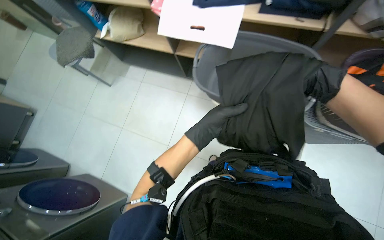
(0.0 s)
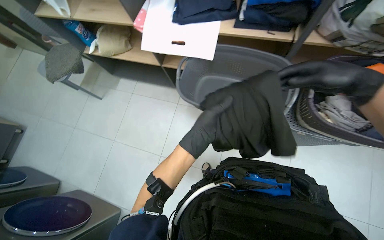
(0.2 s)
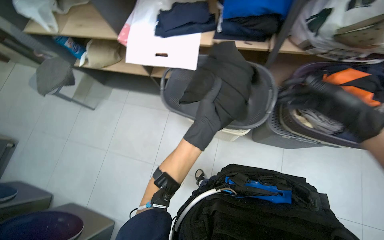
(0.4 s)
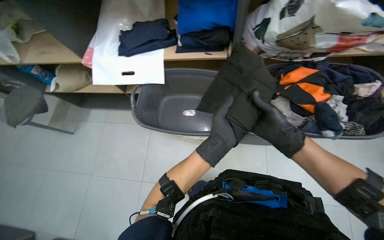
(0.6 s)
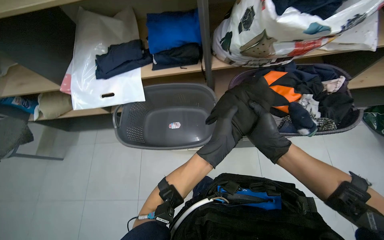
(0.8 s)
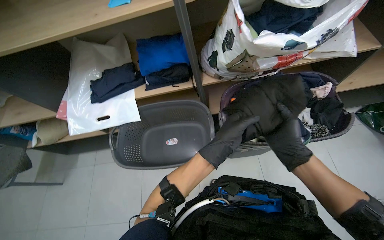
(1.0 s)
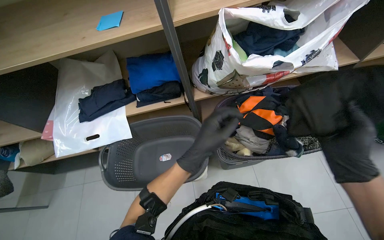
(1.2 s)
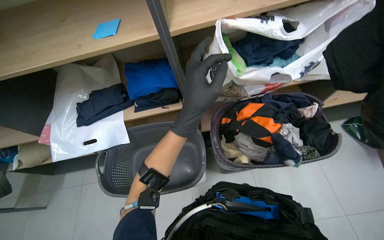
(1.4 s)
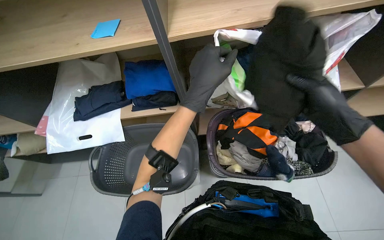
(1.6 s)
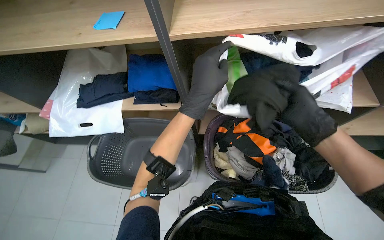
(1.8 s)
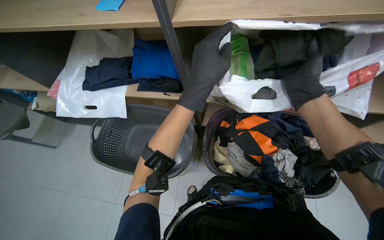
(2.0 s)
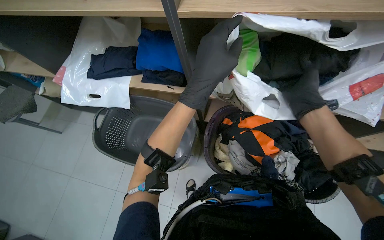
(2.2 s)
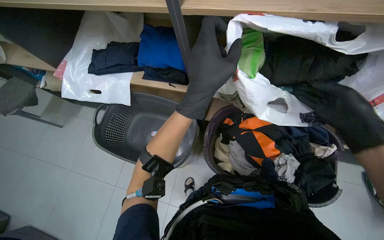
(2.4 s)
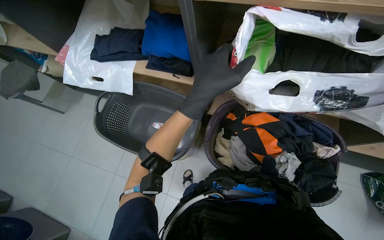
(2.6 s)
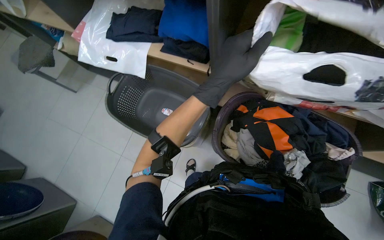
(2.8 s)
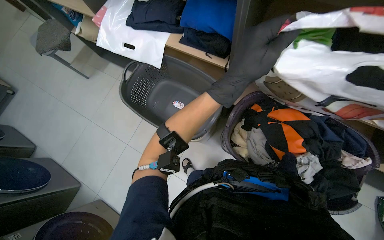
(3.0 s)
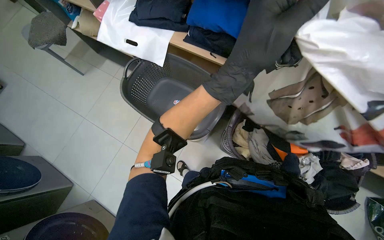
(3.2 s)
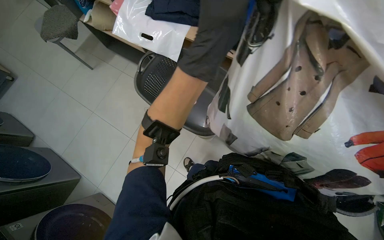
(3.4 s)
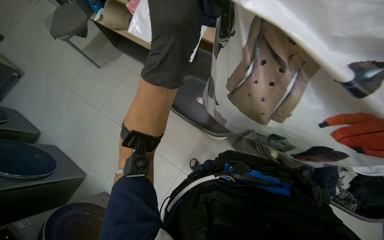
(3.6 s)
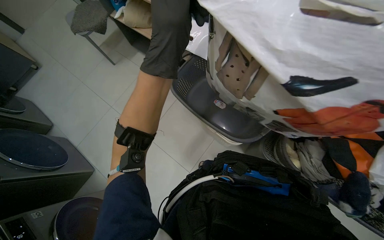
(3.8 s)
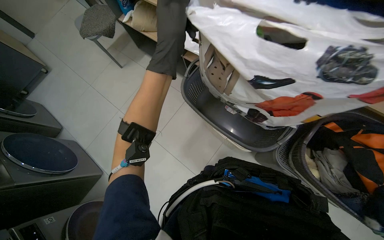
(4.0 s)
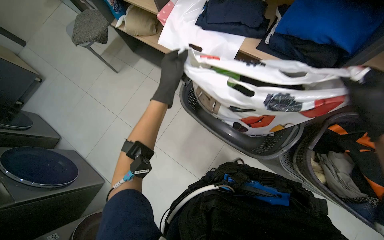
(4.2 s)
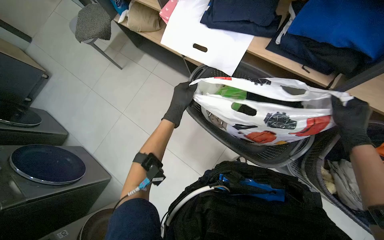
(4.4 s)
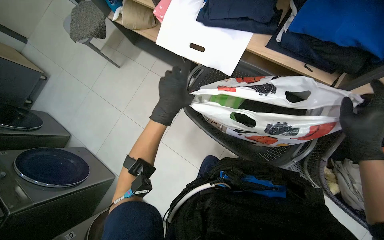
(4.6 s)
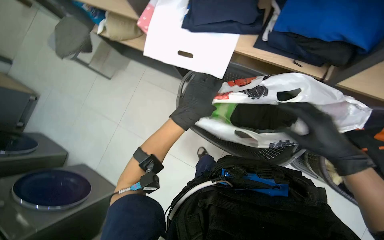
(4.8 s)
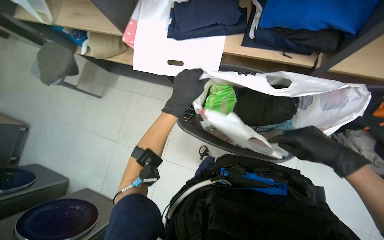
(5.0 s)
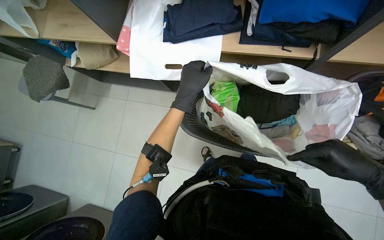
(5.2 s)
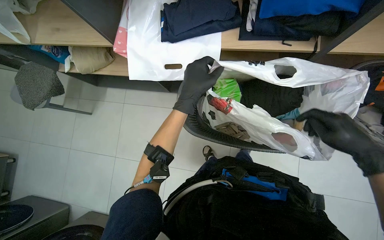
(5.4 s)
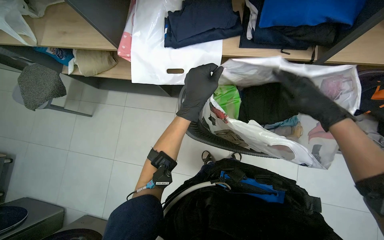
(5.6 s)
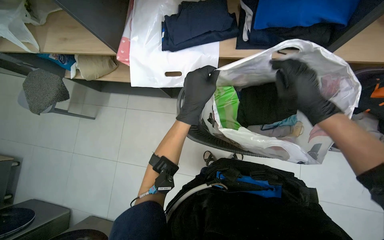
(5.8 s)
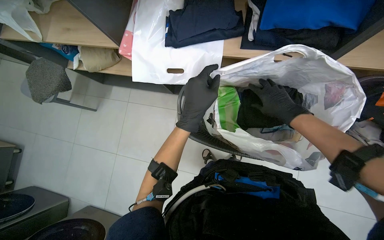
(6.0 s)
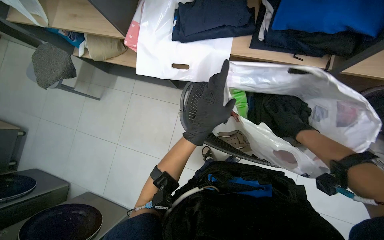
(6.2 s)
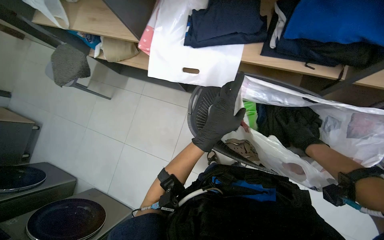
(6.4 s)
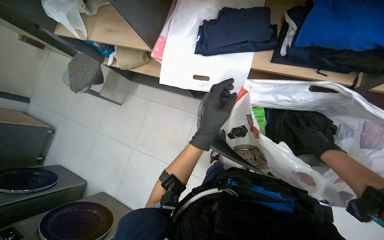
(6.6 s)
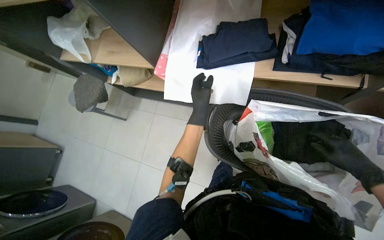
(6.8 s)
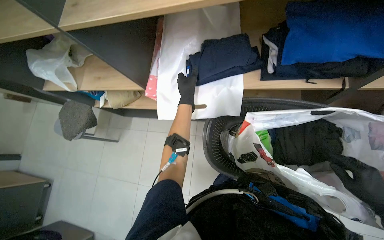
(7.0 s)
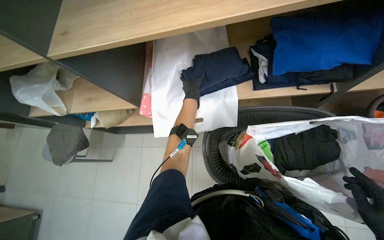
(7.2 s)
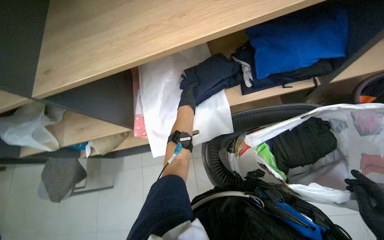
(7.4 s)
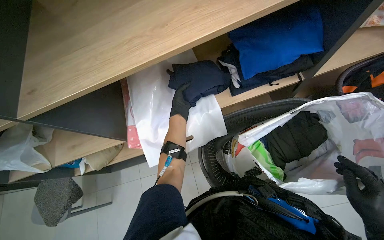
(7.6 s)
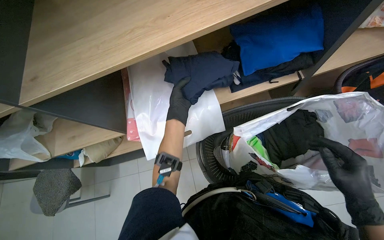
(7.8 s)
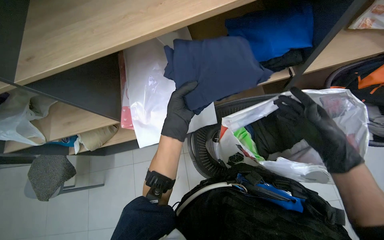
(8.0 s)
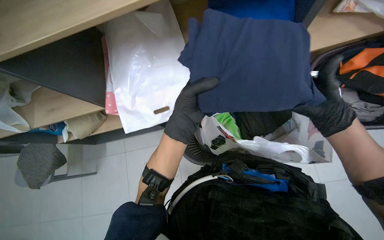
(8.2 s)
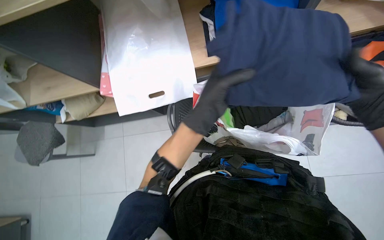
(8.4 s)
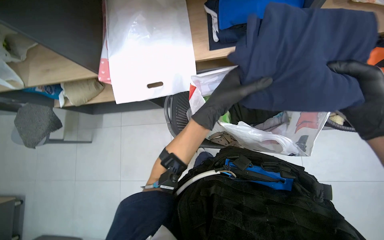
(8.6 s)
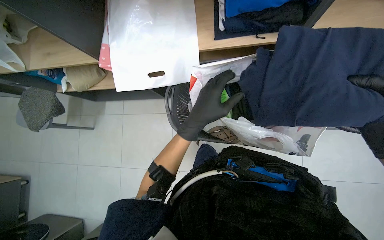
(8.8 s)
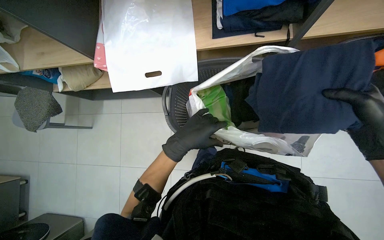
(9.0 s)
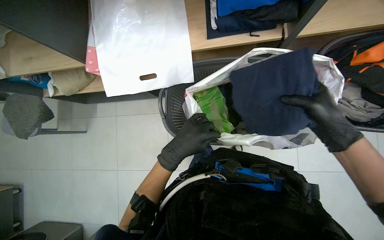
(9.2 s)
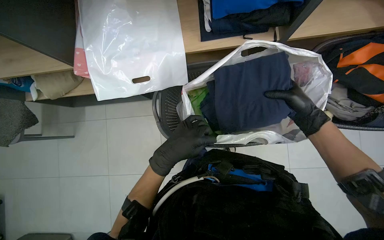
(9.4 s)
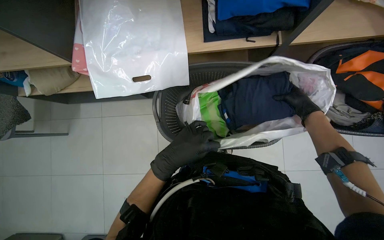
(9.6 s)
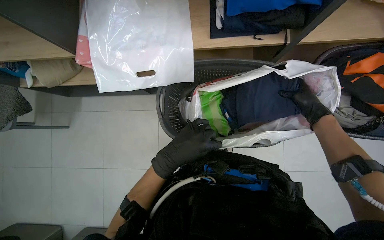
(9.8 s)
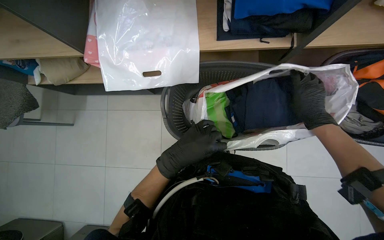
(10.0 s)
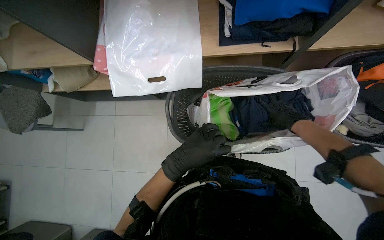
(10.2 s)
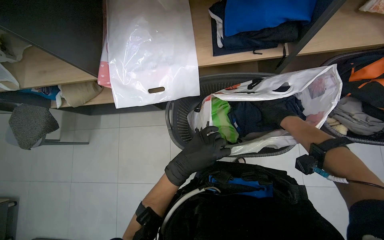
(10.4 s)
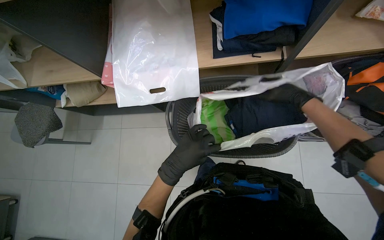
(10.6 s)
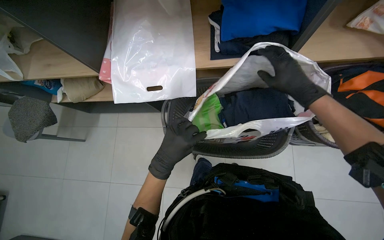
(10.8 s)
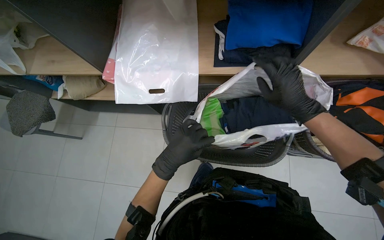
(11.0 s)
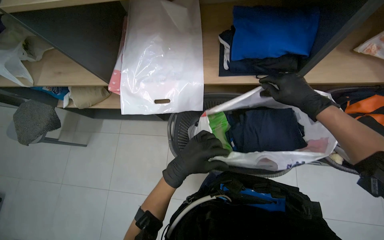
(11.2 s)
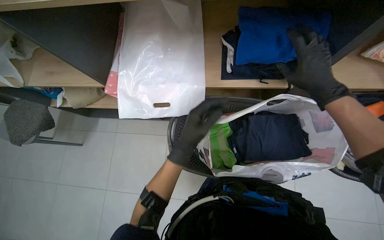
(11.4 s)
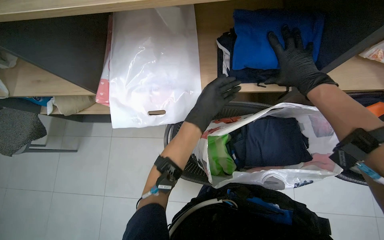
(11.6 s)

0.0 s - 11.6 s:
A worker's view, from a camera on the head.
Job: managing laundry.
The whole recording: Folding and sorting laundry. The worker folds various garments and places them into a basket, bag, or onto a shelf.
0.0 s - 1.4 s: The view tilts approximately 20 degrees upward. The scene rotates counterclockwise by about 25 degrees.
1.4 s - 2.8 s: The head turns to the left by approximately 30 degrees. The camera pitches downward, by approximately 15 degrees.
2.8 s - 4.4 s: The left hand heads to the left and farther from the camera, covering roughly 50 cm.
4.4 s - 5.8 s: Everything in view rotates some 25 degrees counterclockwise. The left hand shifts some 10 cm nearer to the camera. The right hand travels to the left by approximately 15 cm.
5.8 s - 7.2 s: The left hand goes approximately 40 cm up the picture and farther from the camera.
7.2 s - 8.8 s: The left hand shifts roughly 40 cm nearer to the camera and down the picture.
10.2 s - 11.6 s: The hands both shift up the picture by roughly 25 cm. The right hand goes nearer to the camera and returns, some 15 cm each way.

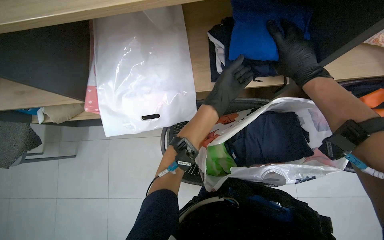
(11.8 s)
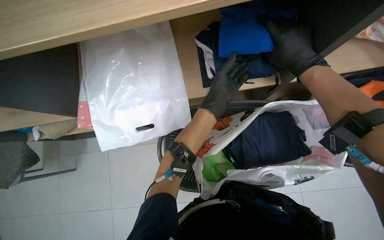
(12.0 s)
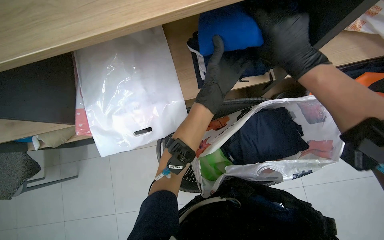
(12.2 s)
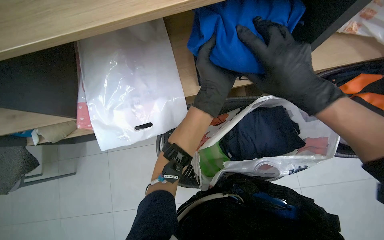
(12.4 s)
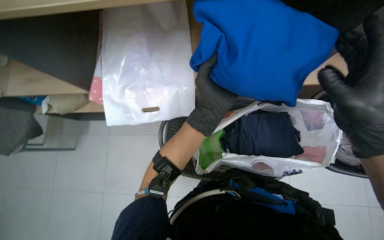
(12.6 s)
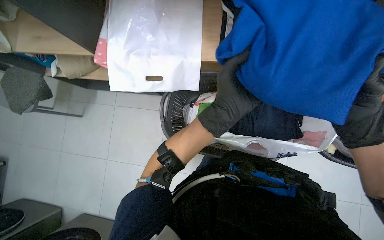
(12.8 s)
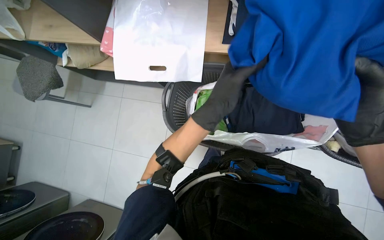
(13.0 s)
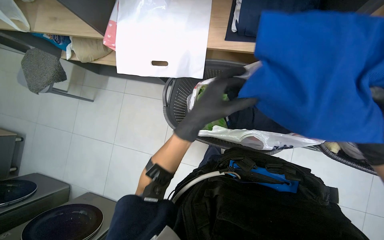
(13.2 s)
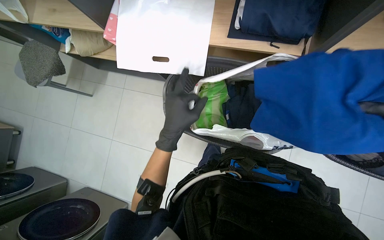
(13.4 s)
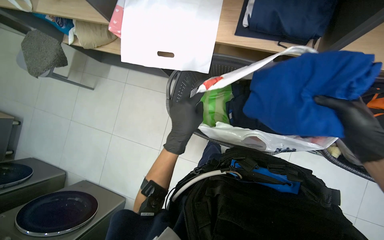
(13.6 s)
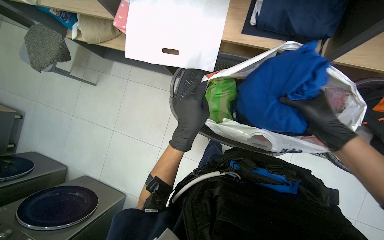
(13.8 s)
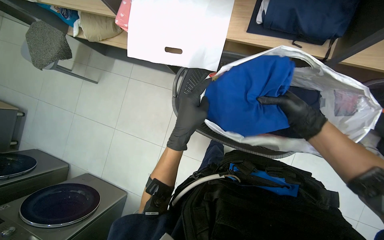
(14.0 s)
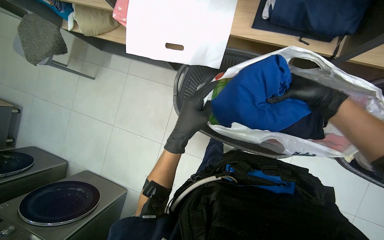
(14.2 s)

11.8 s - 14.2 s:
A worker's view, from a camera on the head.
Job: managing laundry.
The whole recording: Folding and sorting laundry. The worker folds various garments and places them into a basket, bag, or onto a shelf.
11.8 s - 13.0 s: The left hand moves down the picture and nearer to the camera, roughly 20 cm.
13.0 s - 14.2 s: The left hand heads to the left, covering approximately 15 cm.

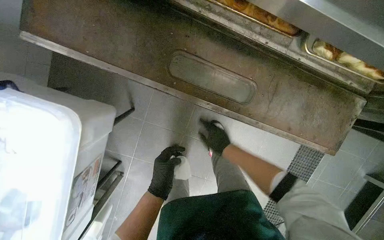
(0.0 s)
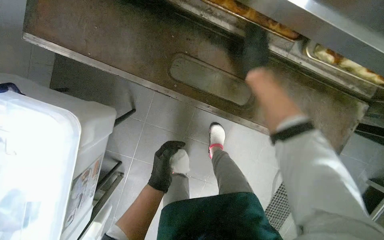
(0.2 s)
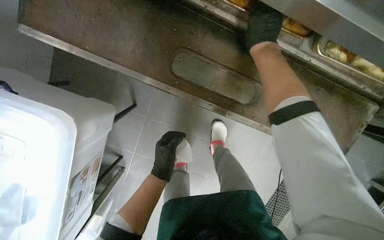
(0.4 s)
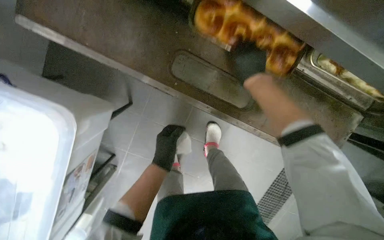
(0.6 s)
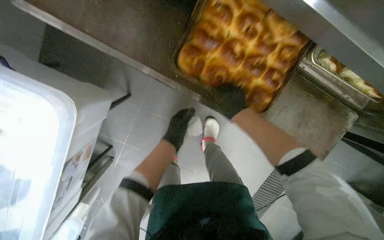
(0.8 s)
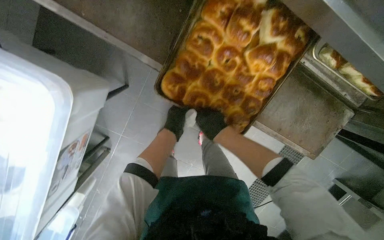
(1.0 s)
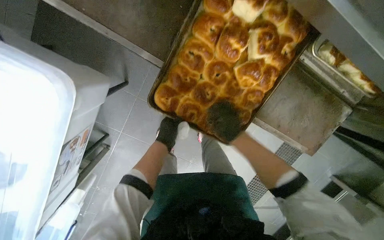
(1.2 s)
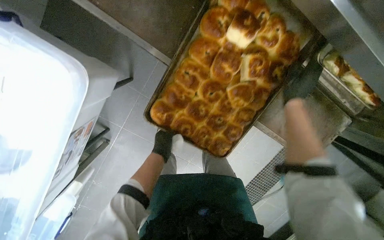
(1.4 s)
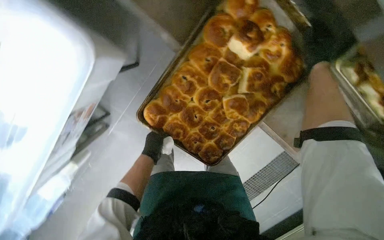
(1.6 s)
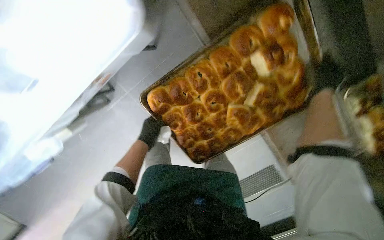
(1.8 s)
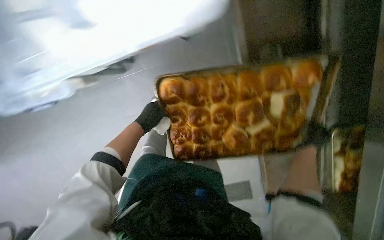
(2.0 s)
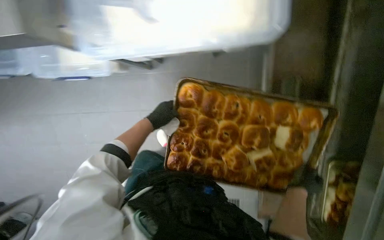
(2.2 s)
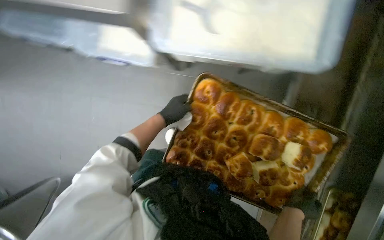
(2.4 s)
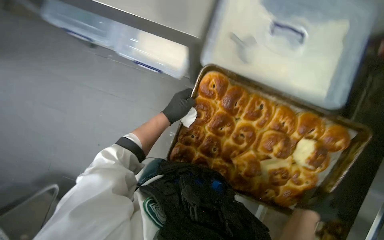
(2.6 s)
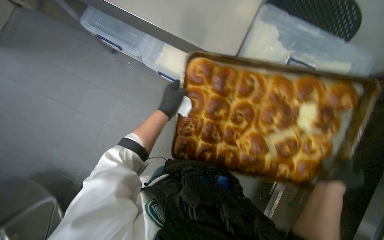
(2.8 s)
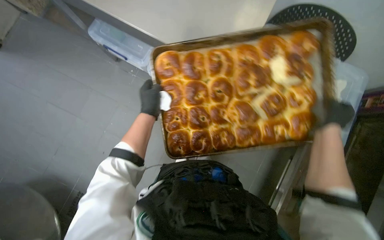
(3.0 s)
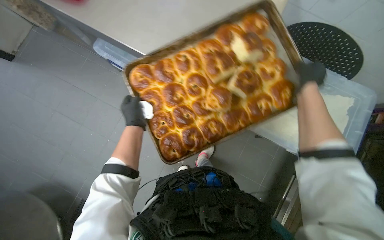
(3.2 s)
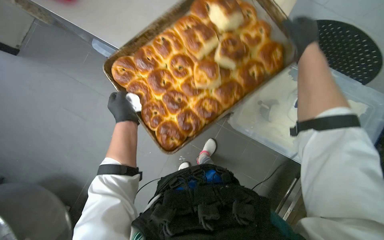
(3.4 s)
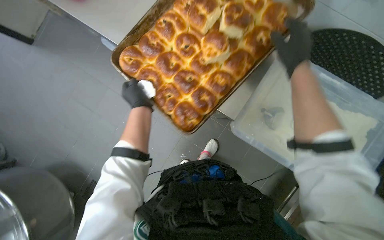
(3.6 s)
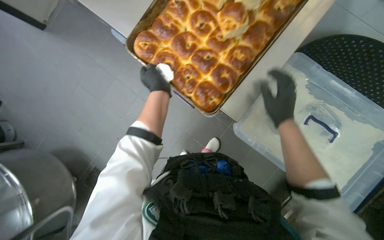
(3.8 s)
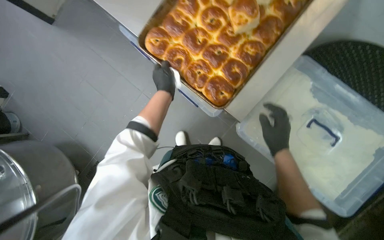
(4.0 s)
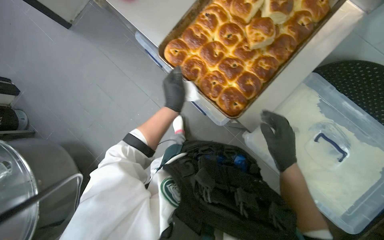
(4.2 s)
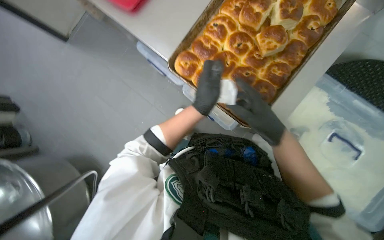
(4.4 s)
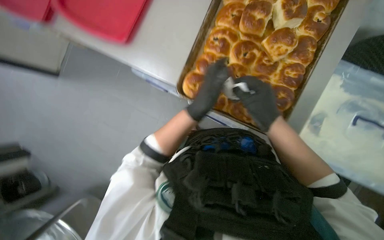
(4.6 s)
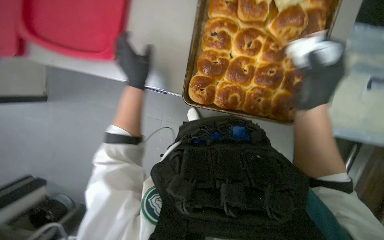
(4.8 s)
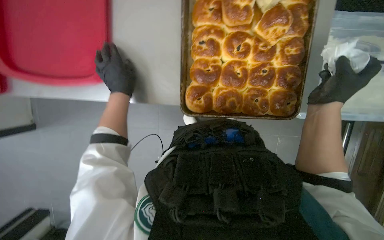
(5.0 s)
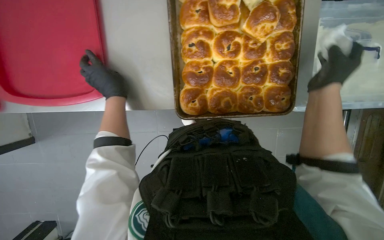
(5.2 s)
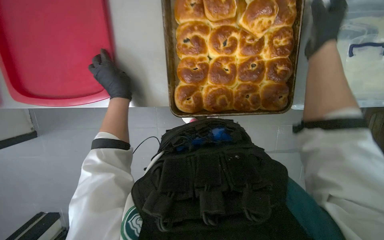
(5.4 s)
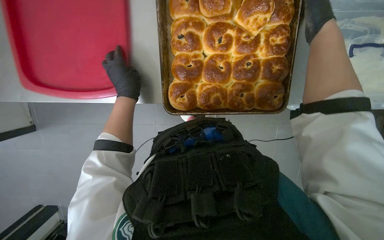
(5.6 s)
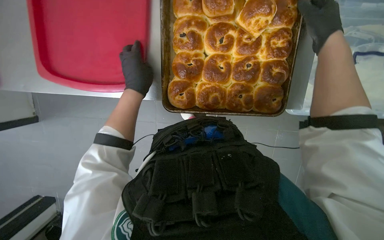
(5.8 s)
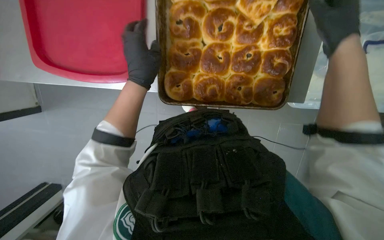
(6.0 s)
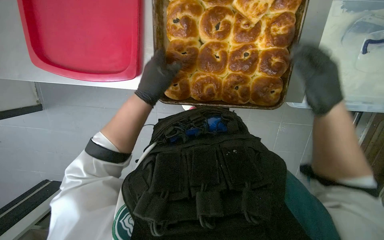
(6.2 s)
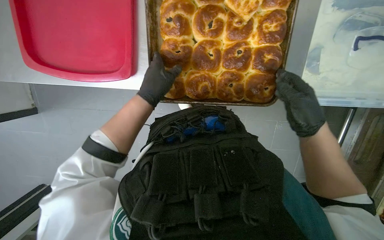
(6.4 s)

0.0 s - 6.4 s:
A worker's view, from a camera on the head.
Job: cooking food.
The whole recording: Transferring baked buns to trays. The worker transfers baked buns from large baking trays to red serving trays.
0.0 s - 1.6 s: The wearer looks some 15 degrees further downward. The left hand shifts some 10 cm farther from the camera.
1.6 s - 3.2 s: The view pans to the right by about 15 degrees.
3.2 s - 4.8 s: The scene rotates counterclockwise by about 45 degrees.
4.8 s - 6.4 s: The right hand goes up the picture and returns, some 15 cm each way; the left hand travels to the left and back again, about 10 cm each way.
